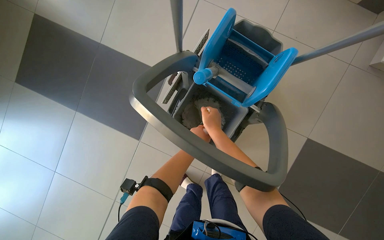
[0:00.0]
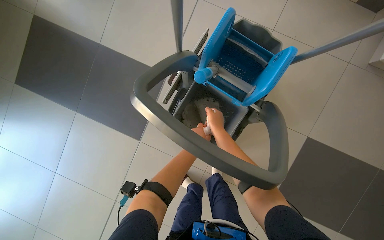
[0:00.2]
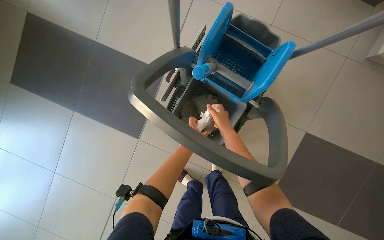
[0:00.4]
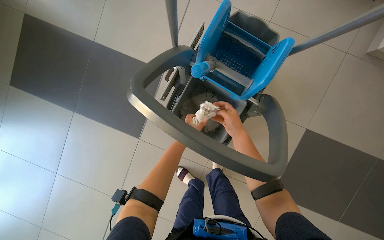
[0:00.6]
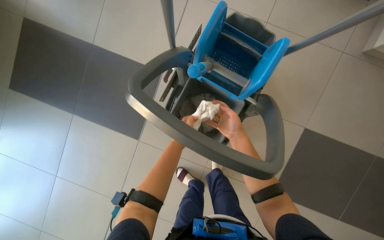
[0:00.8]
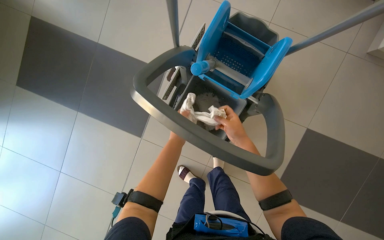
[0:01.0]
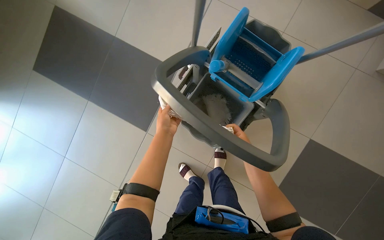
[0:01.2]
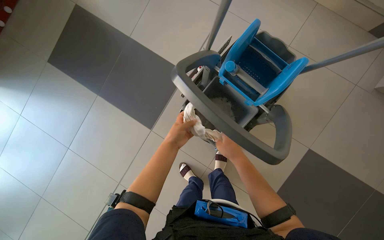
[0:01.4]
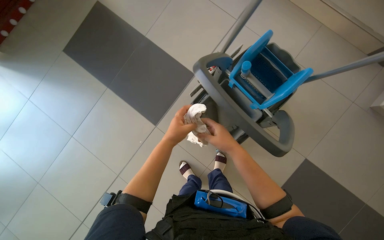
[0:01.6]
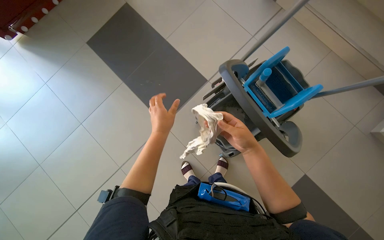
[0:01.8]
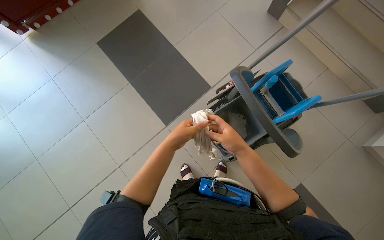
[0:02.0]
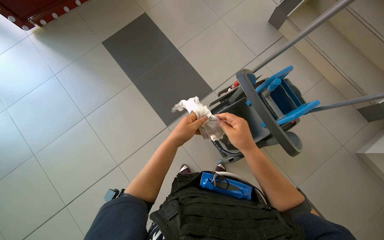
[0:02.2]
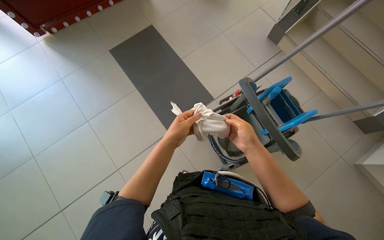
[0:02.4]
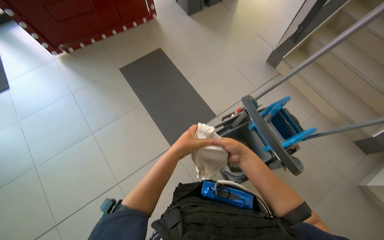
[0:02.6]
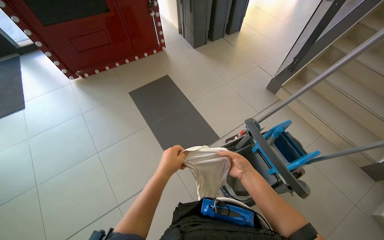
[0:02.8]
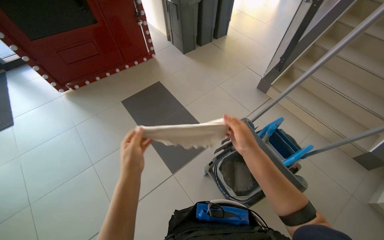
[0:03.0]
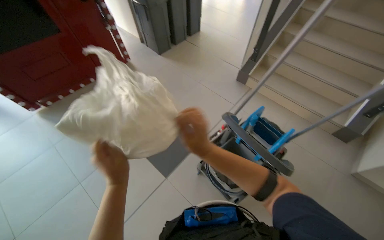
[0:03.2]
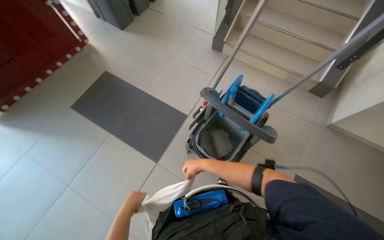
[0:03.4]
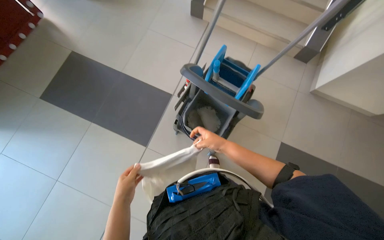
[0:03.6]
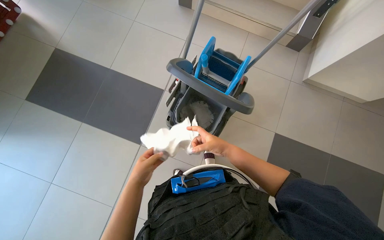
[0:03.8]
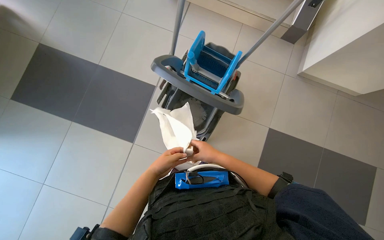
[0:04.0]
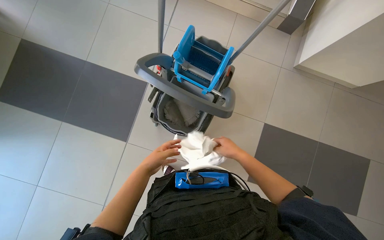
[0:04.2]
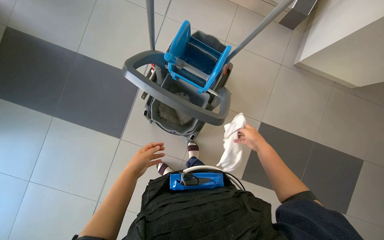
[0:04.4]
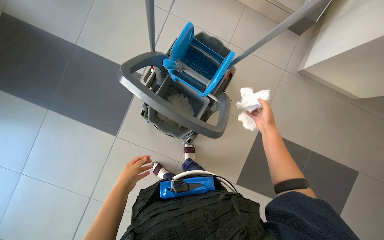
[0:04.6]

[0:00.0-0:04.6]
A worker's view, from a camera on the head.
Job: preparing cleaning supplies.
The whole recording: Cleaning mop and wringing cloth. The worker cleans the mop and wrings out a cleaning cloth using the bucket.
0:00.0 to 0:01.6: The right hand travels to the right and back again, approximately 10 cm each way.
0:01.6 to 0:03.0: The view tips upward by about 30 degrees. The left hand goes about 30 cm to the left.
0:03.0 to 0:04.6: The head turns to the right by roughly 35 degrees. The view tips downward by approximately 25 degrees.

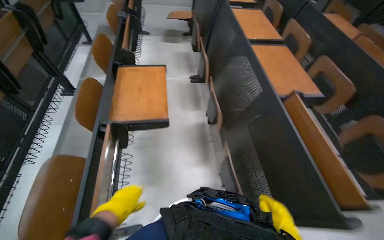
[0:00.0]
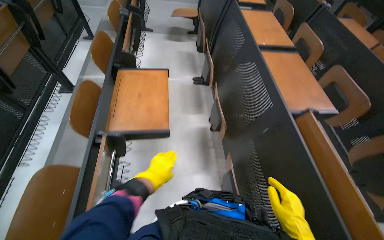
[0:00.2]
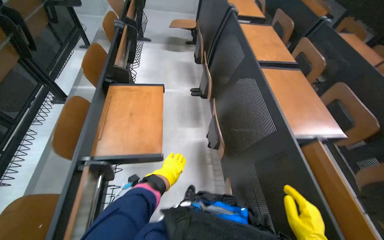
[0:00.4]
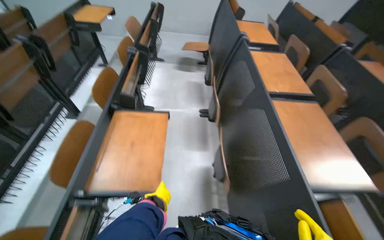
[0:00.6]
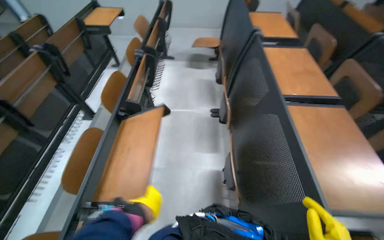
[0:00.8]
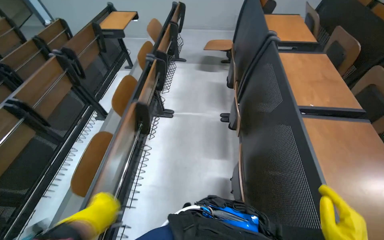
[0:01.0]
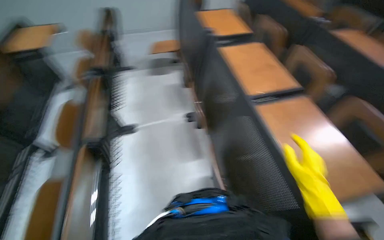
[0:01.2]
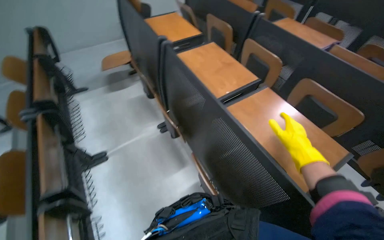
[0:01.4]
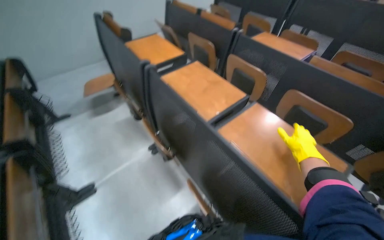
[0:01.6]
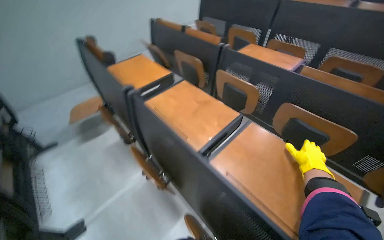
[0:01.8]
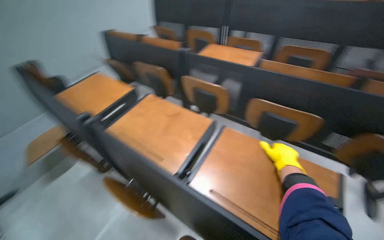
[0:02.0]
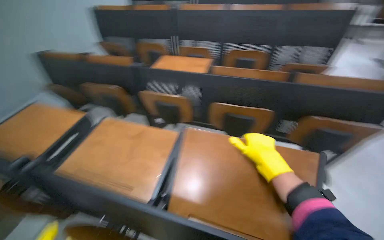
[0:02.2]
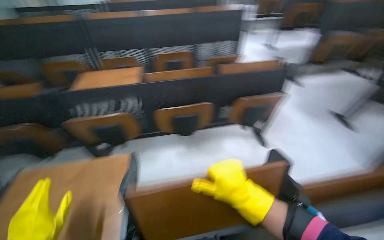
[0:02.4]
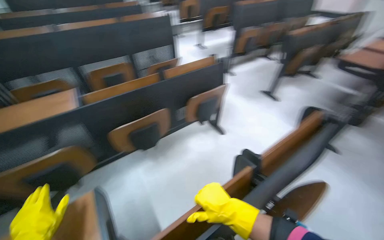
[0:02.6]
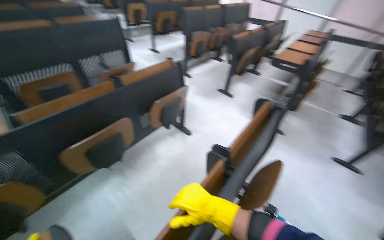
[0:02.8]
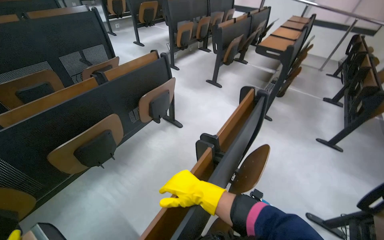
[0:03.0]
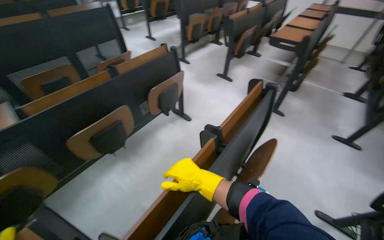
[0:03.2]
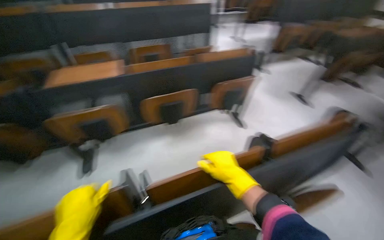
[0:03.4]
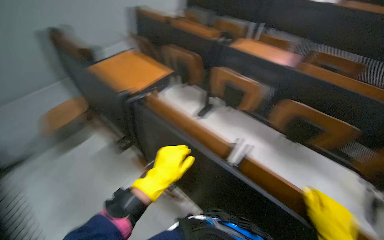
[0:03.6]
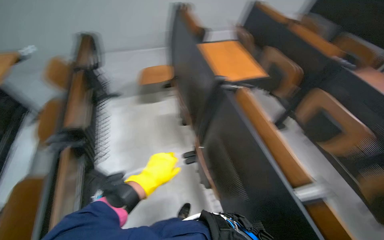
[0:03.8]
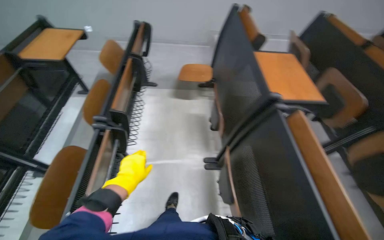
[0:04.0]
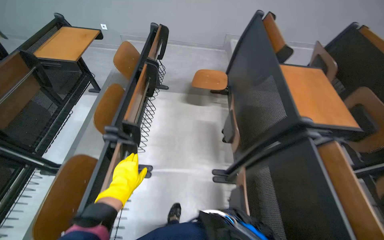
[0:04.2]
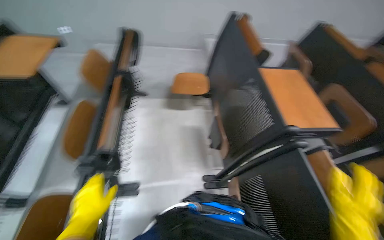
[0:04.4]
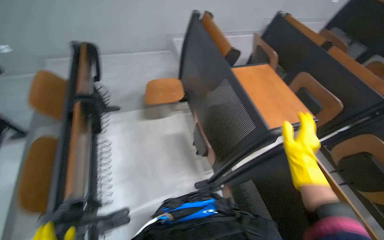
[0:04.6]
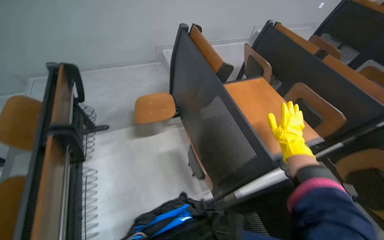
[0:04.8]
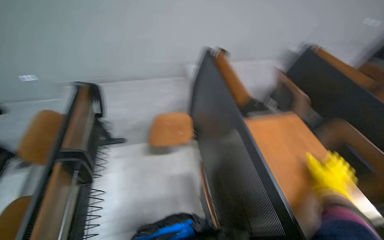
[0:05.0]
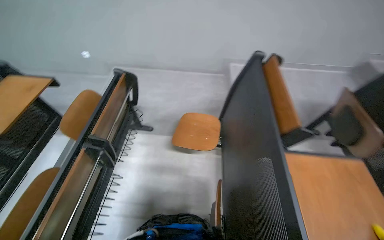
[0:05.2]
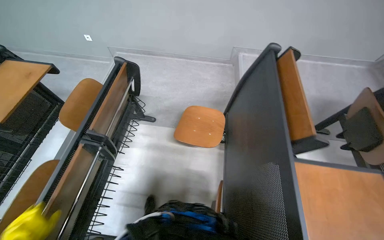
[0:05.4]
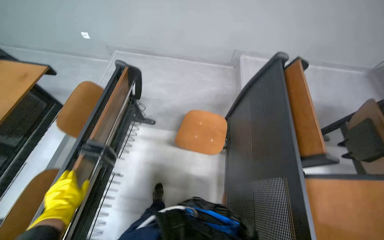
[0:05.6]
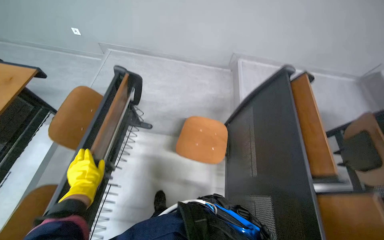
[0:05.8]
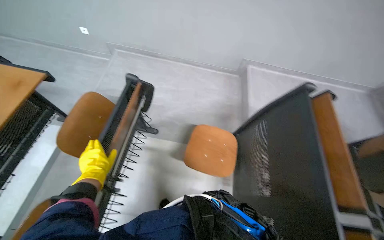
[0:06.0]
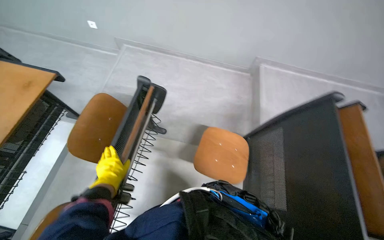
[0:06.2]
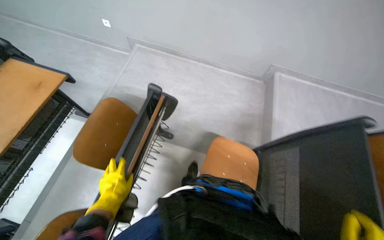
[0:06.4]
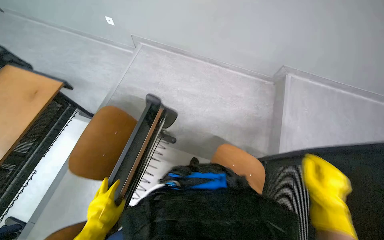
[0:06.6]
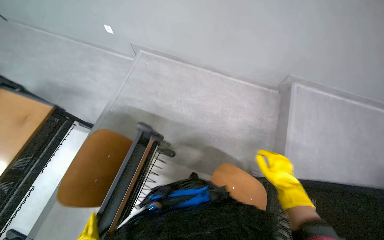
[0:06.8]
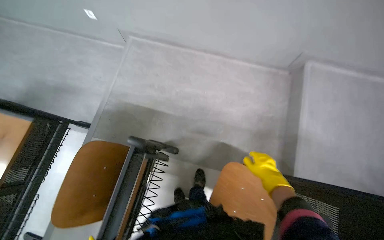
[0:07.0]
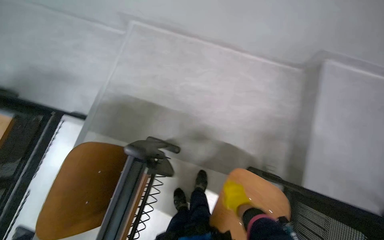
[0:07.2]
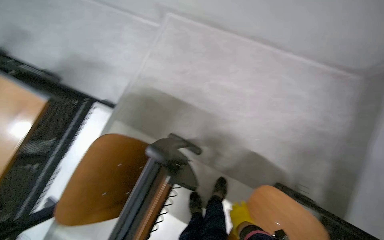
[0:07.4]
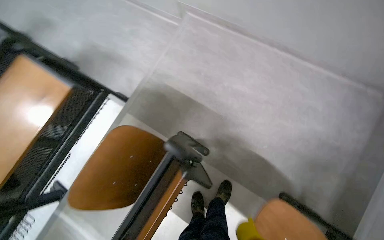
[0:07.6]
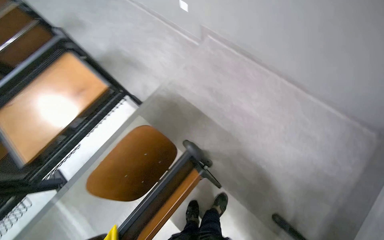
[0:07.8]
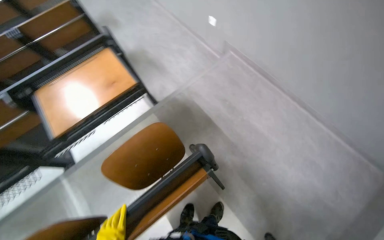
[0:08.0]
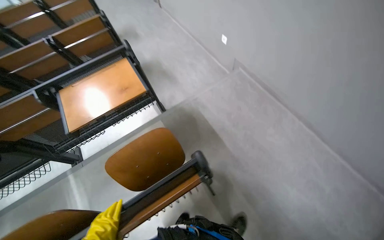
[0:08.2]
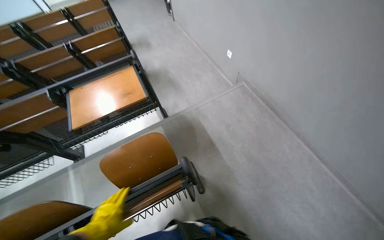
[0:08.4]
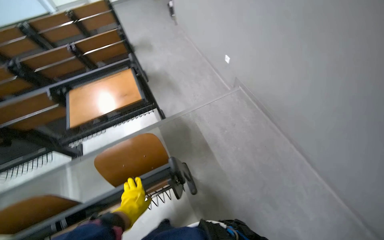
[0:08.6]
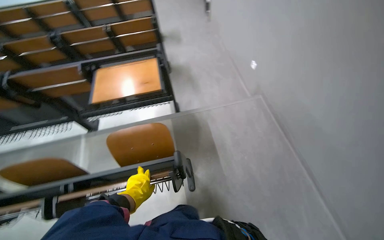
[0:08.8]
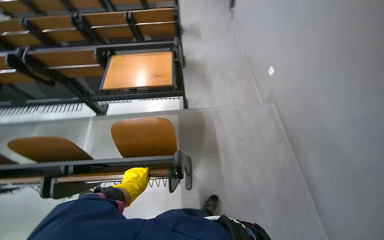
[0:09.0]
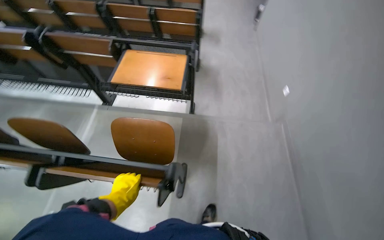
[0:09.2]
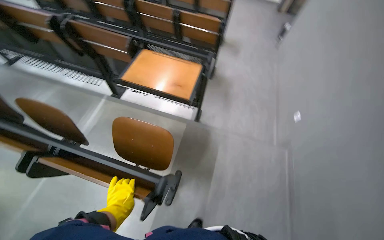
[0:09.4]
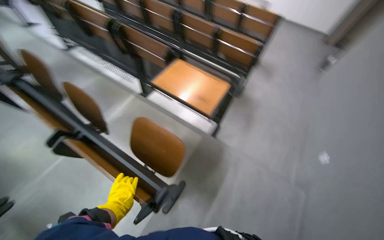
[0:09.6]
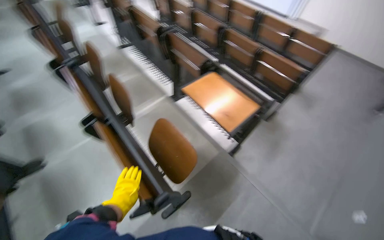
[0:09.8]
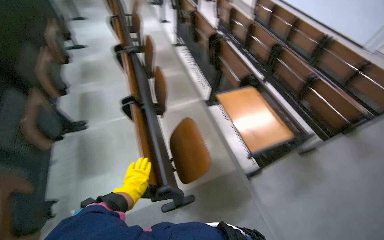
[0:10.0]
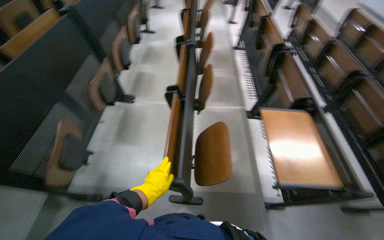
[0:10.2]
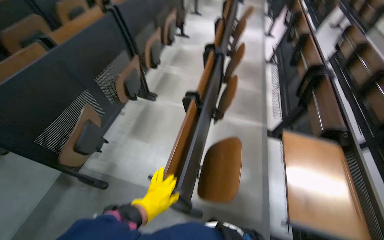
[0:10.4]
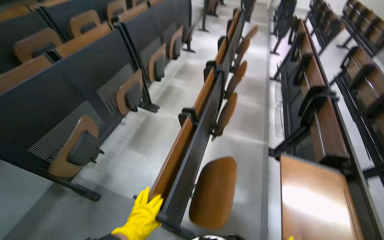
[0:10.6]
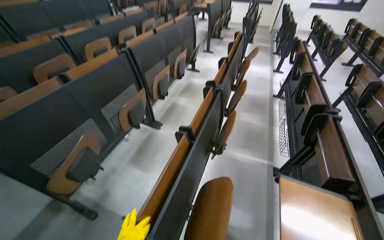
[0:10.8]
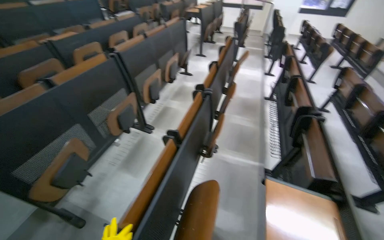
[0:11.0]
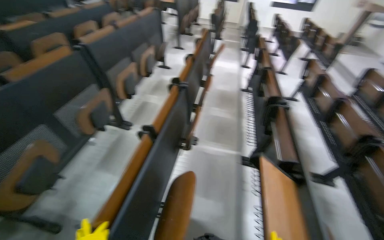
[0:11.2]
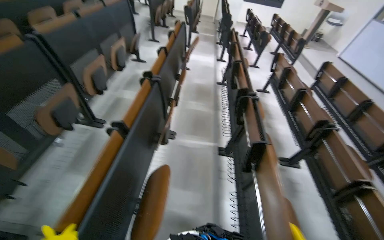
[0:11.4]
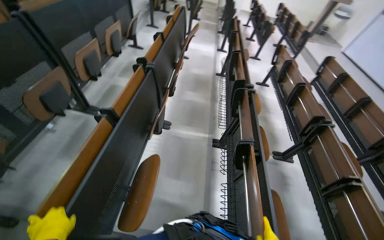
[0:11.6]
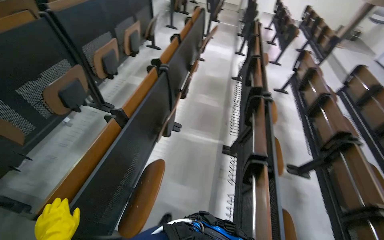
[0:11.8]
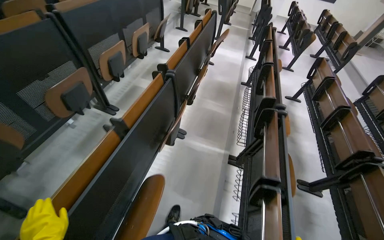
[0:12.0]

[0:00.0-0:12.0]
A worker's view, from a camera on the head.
Job: organizing items.
The whole recording: Folding up lecture hall desks. The worker folds up desks in the lecture hall.
0:01.6 to 0:03.0: The wearer's head swings roughly 105 degrees to the right.
0:03.0 to 0:04.4: The head travels about 50 cm. The head rotates about 85 degrees to the left.
0:04.4 to 0:06.0: The camera is carried some 80 cm.
0:06.0 to 0:07.6: The wearer moves roughly 70 cm. The wearer's head swings some 25 degrees to the left. The view tilts about 15 degrees downward.
0:07.6 to 0:09.0: The head turns to the left by about 55 degrees. The wearer looks some 15 degrees further upward.
0:09.0 to 0:10.4: The head rotates some 110 degrees to the left. The view tilts approximately 15 degrees upward.
0:10.4 to 0:12.0: The camera is carried some 40 cm.

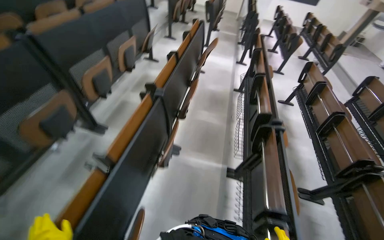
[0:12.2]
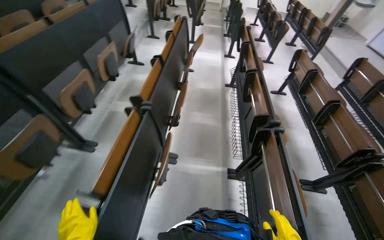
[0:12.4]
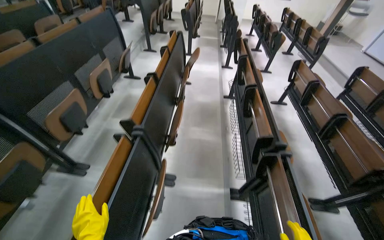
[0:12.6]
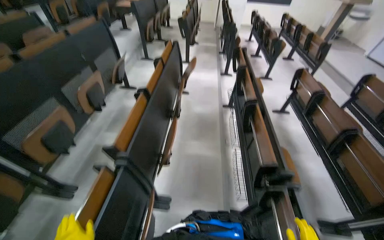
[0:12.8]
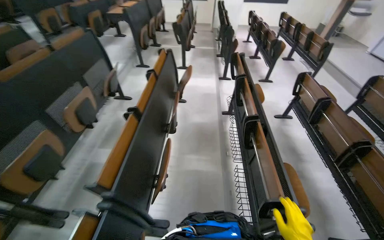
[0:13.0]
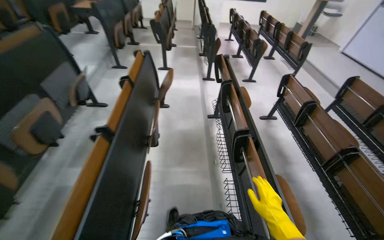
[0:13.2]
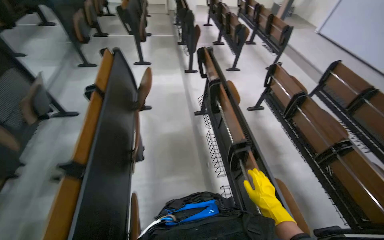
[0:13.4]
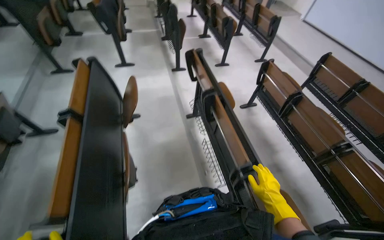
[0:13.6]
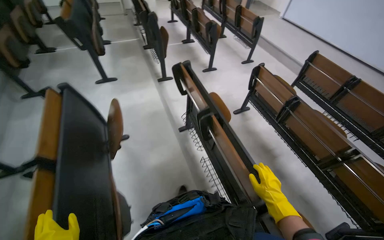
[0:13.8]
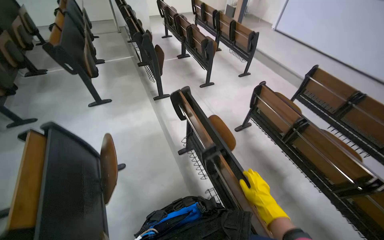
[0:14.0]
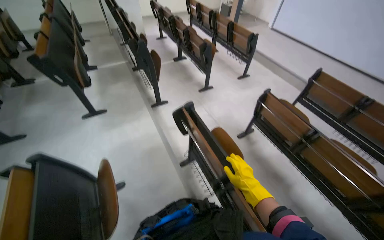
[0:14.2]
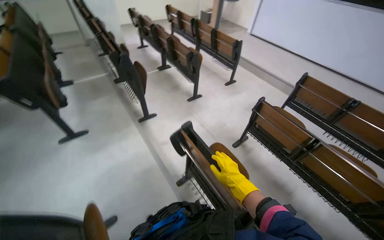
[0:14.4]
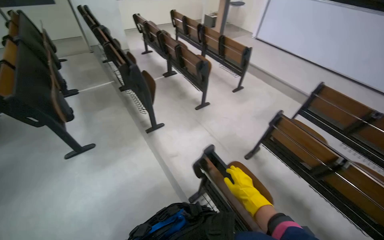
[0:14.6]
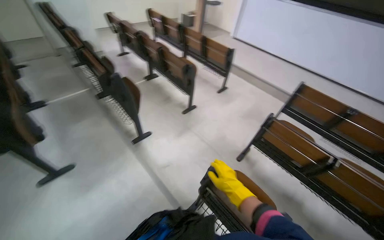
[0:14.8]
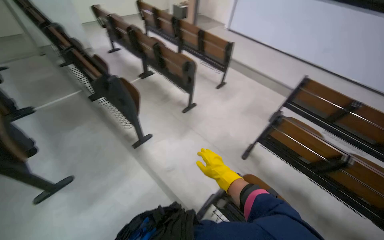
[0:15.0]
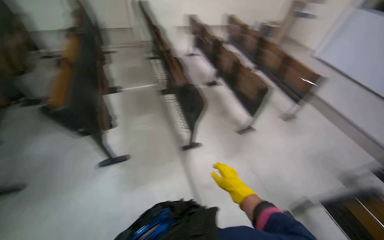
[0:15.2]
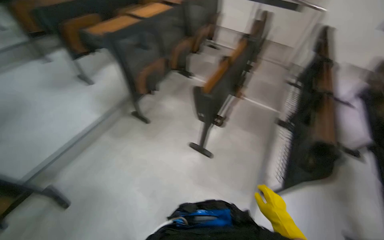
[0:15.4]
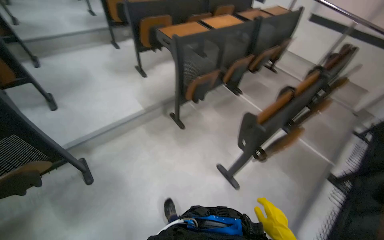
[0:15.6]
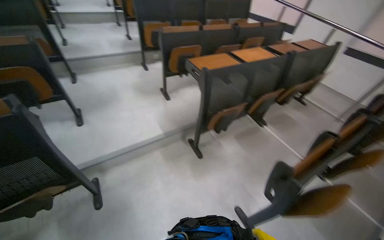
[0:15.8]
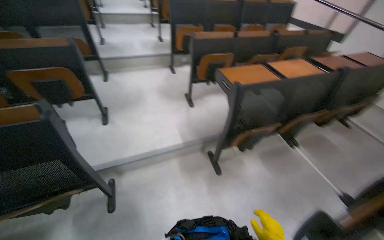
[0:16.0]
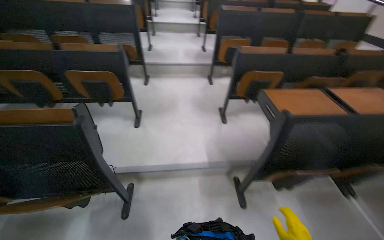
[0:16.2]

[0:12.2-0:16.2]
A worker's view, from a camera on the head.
Job: organizing items.
The whole recording: Folding up lecture hall desks. The worker folds up desks in the lecture hall.
0:12.2 to 0:13.6: The head travels approximately 1 m. The head turns to the right by about 30 degrees.
0:13.6 to 0:14.8: The camera travels roughly 1 m. The head rotates roughly 25 degrees to the right.
0:14.8 to 0:16.2: The wearer moves about 1 m. The head rotates some 70 degrees to the left.
